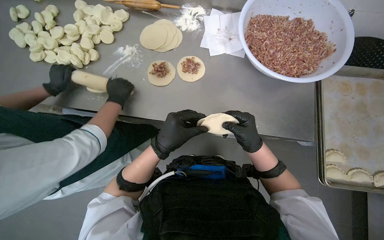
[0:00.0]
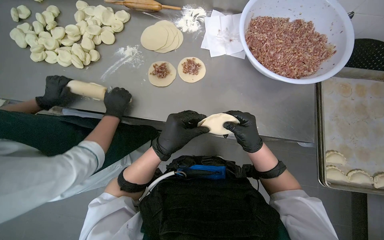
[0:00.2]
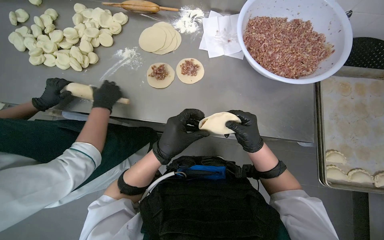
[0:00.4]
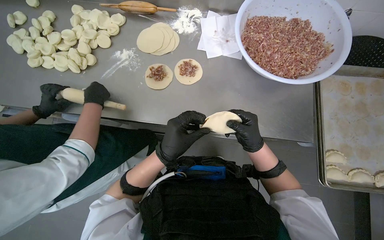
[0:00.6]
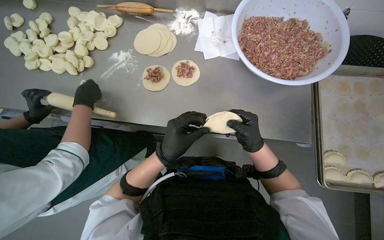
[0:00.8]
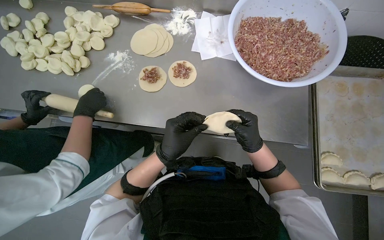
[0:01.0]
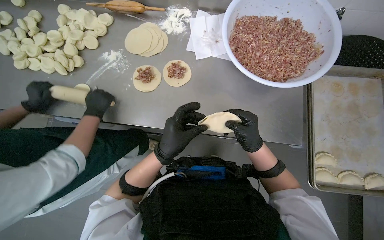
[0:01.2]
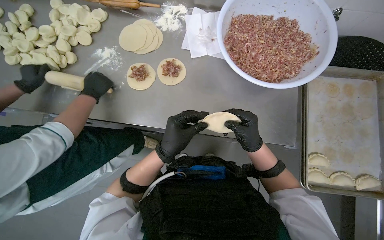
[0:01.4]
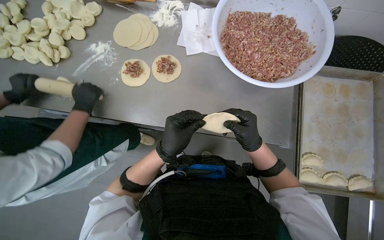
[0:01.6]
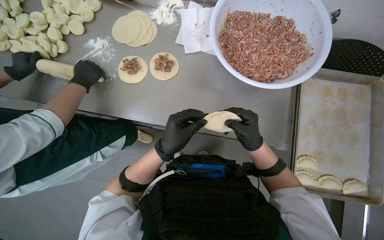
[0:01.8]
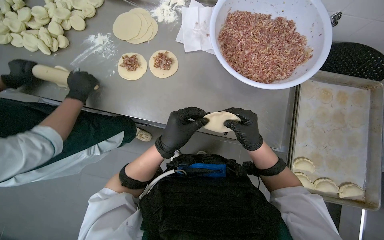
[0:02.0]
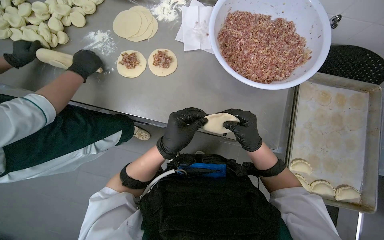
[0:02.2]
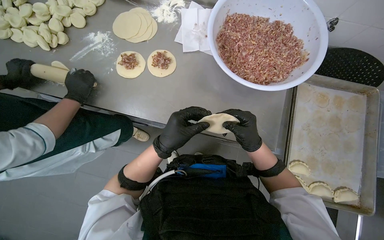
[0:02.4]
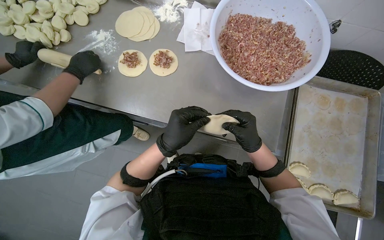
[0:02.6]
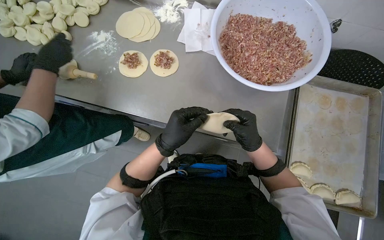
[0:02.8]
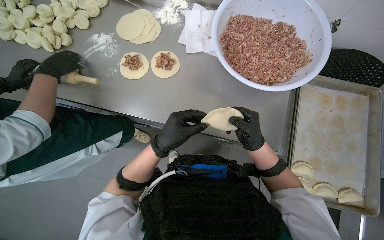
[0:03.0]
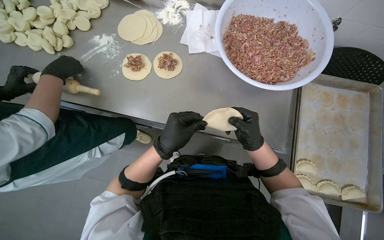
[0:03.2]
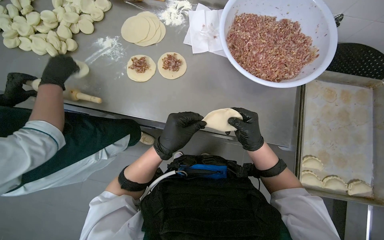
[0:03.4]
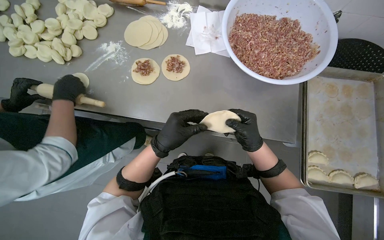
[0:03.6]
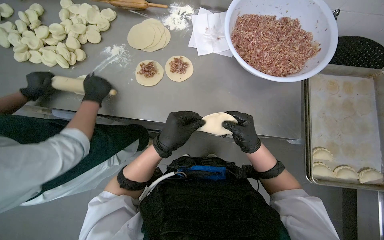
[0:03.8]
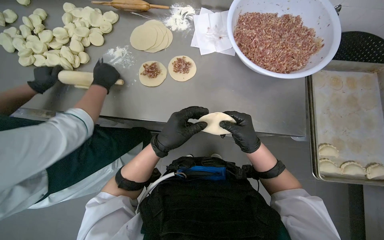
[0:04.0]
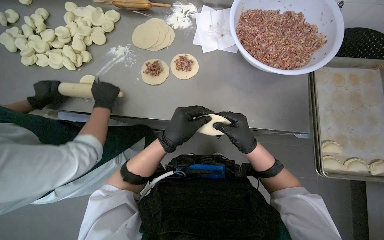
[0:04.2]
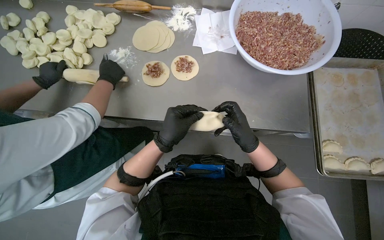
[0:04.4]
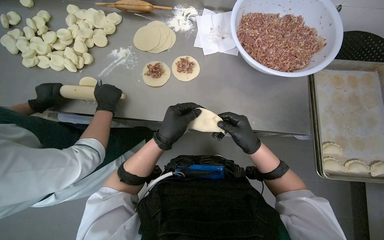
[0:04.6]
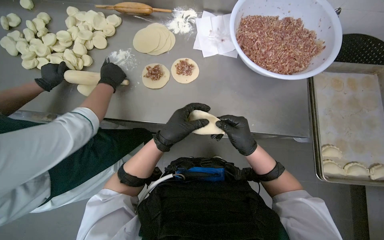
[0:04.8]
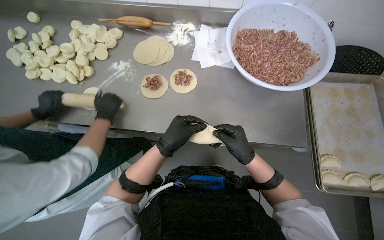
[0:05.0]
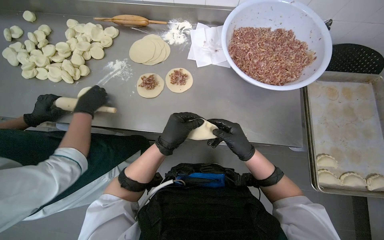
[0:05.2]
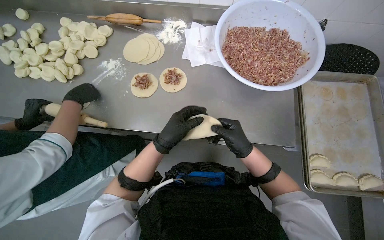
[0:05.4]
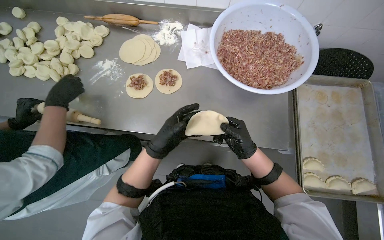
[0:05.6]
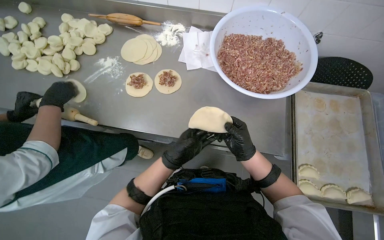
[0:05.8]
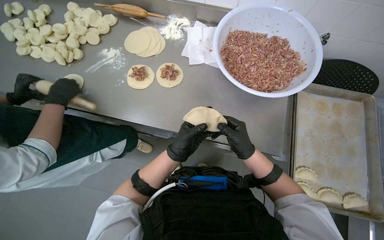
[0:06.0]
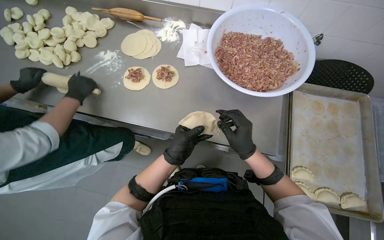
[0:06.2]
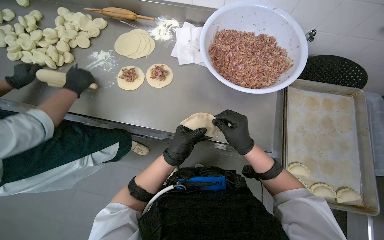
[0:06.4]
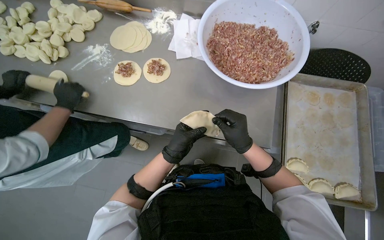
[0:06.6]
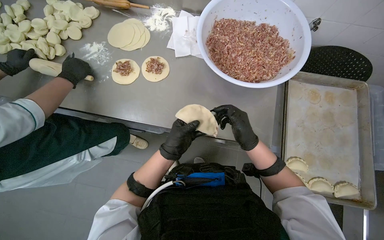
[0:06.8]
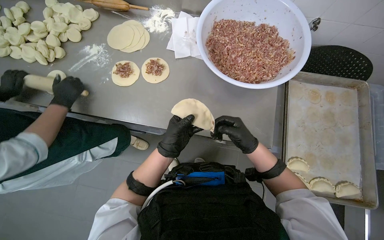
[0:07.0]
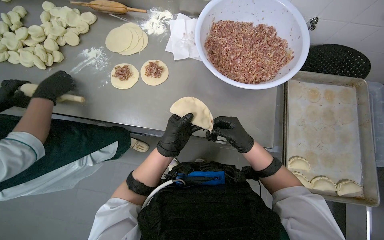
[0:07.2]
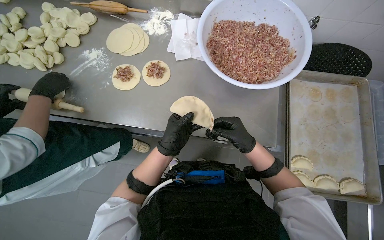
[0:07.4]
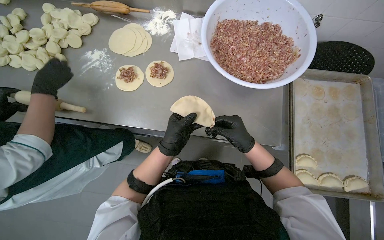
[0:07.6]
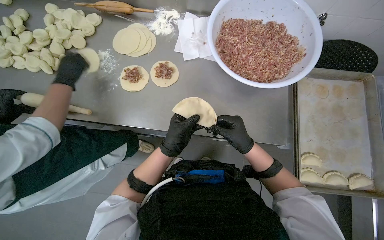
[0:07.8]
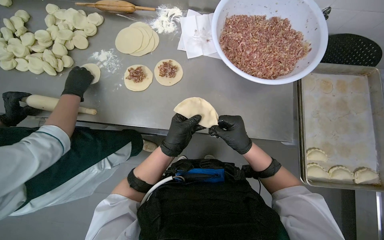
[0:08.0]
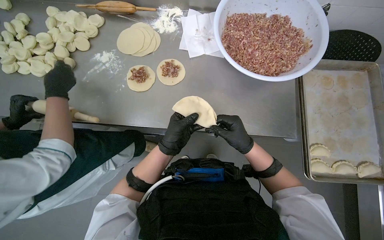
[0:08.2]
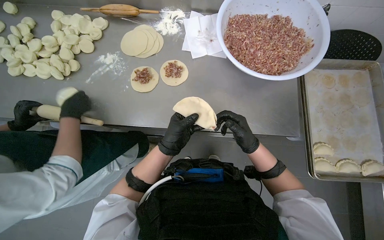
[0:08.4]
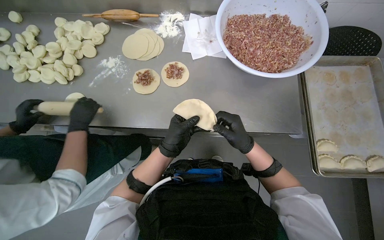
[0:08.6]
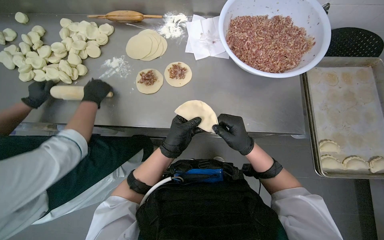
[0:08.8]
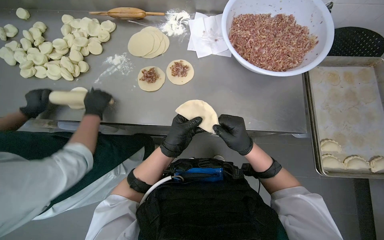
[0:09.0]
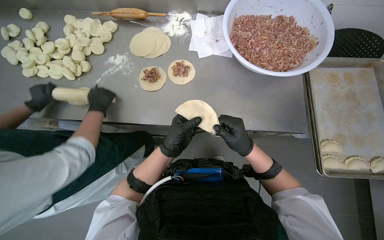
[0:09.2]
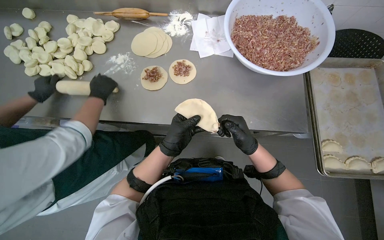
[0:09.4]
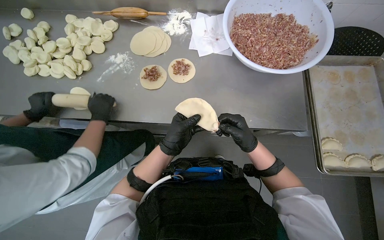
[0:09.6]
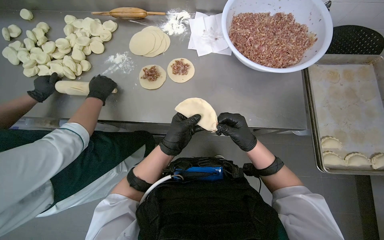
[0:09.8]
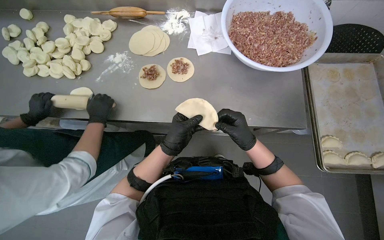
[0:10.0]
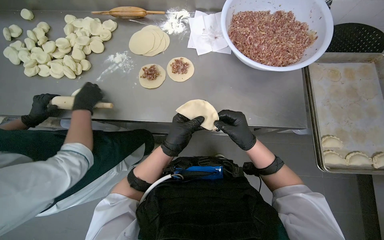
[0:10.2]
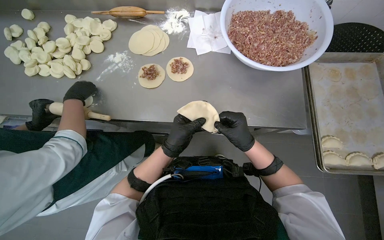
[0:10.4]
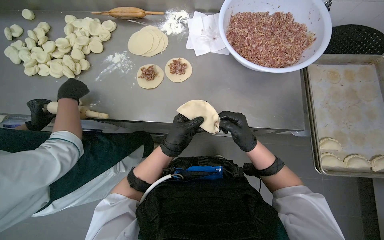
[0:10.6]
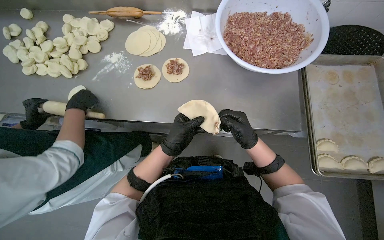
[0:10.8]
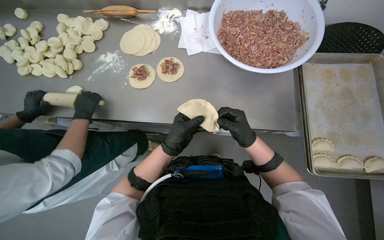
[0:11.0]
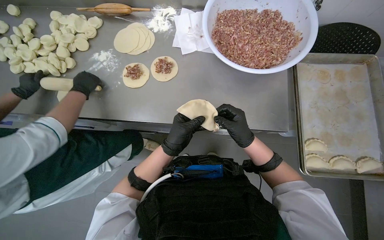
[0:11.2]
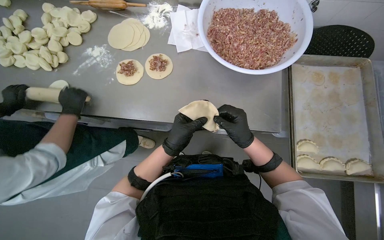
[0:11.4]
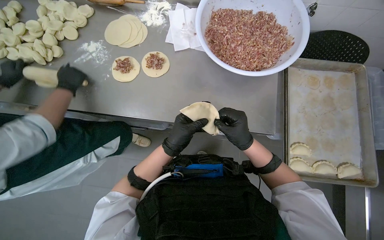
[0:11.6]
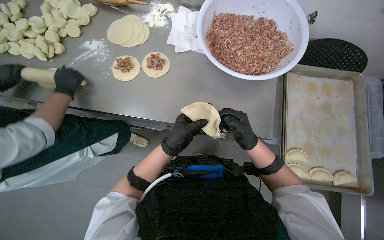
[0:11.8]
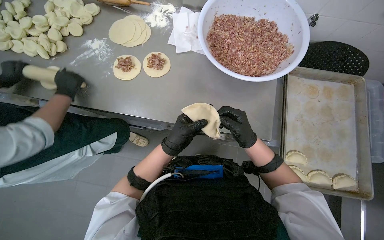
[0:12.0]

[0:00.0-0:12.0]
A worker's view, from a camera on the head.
Job: preparing food.
The whole recording: Sealing and placing meat-filled dough onto tray. The worker seals the edges of meat-filled dough circles and places them onto a tray.
0:01.6 to 0:03.0: The hands stay close to where they were, moving slightly.
0:04.4 to 0:06.0: The left hand goes some 10 cm farther from the camera.
0:06.0 to 0:07.6: The hands stay close to where they were, moving slightly.
0:09.0 to 0:10.4: The hands are busy where they are.

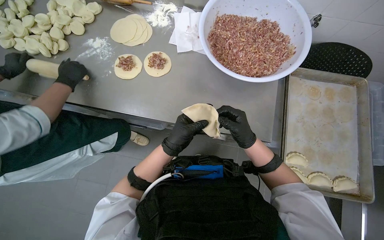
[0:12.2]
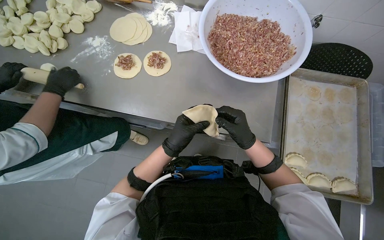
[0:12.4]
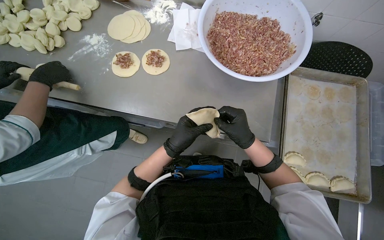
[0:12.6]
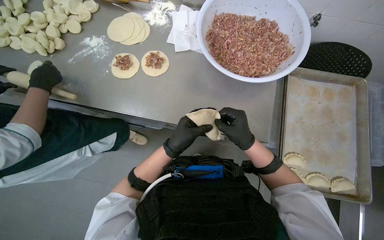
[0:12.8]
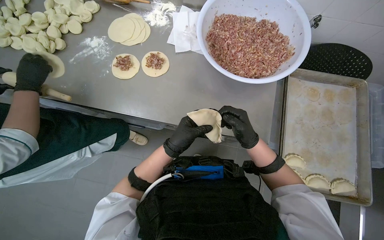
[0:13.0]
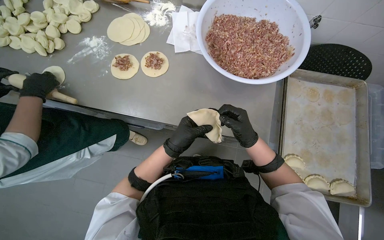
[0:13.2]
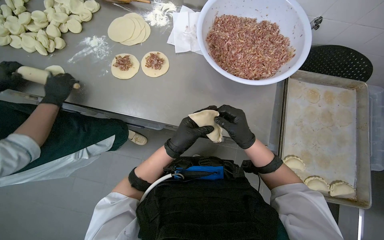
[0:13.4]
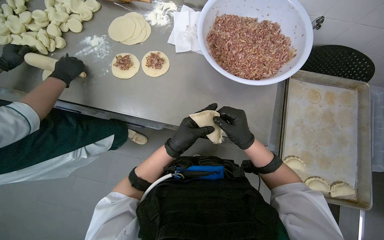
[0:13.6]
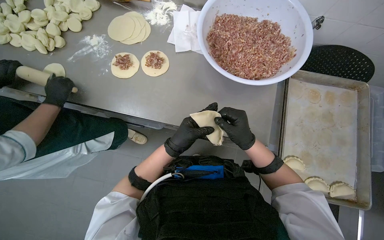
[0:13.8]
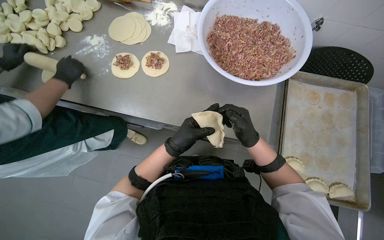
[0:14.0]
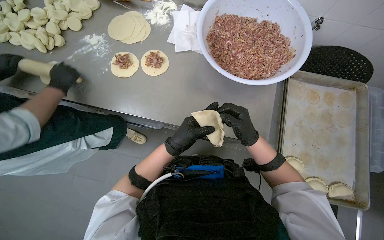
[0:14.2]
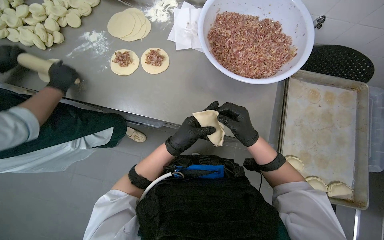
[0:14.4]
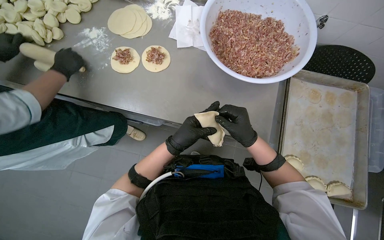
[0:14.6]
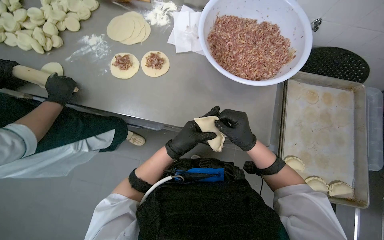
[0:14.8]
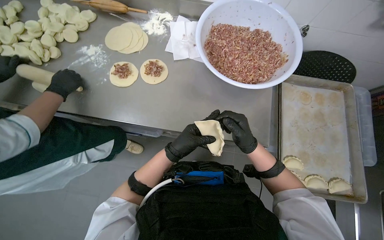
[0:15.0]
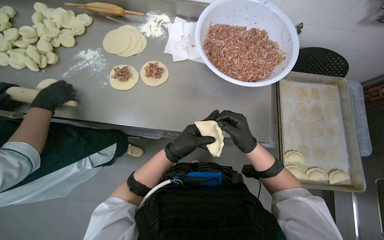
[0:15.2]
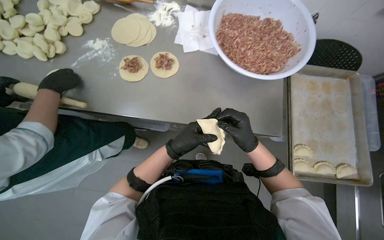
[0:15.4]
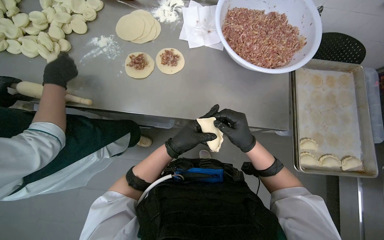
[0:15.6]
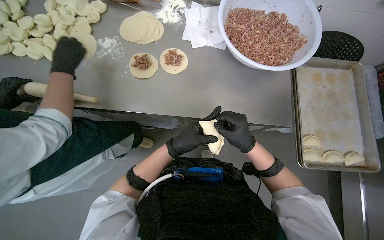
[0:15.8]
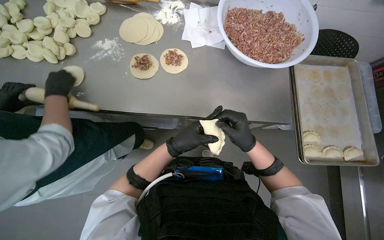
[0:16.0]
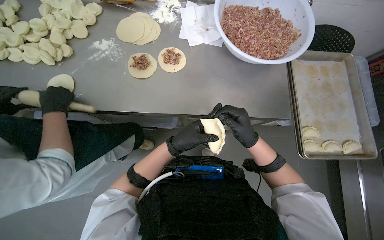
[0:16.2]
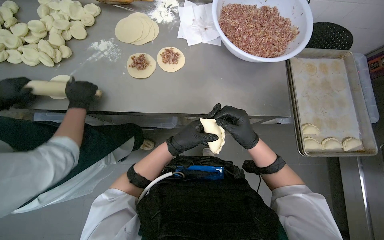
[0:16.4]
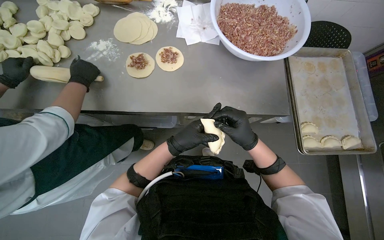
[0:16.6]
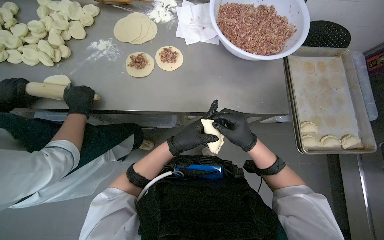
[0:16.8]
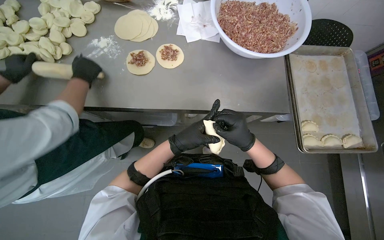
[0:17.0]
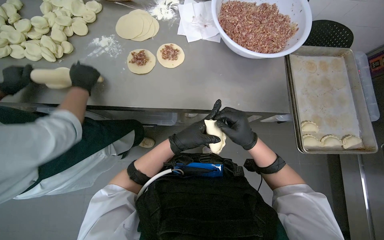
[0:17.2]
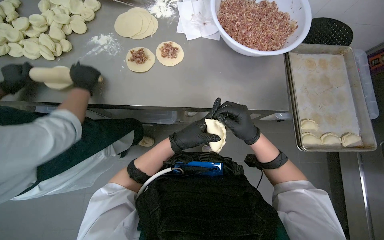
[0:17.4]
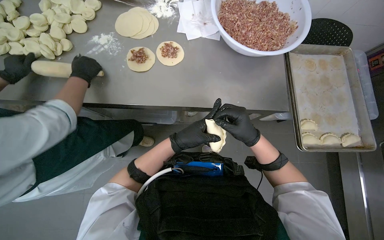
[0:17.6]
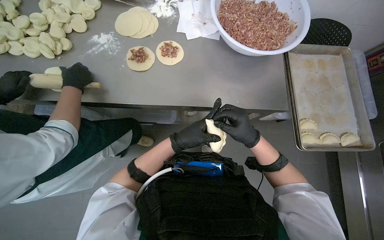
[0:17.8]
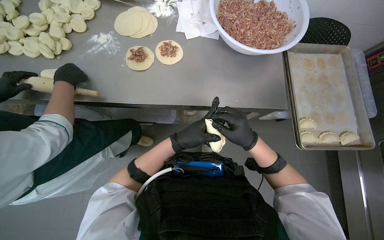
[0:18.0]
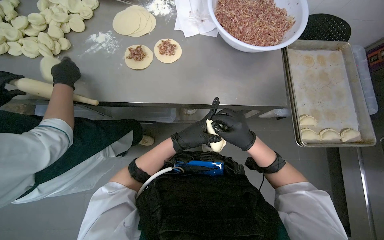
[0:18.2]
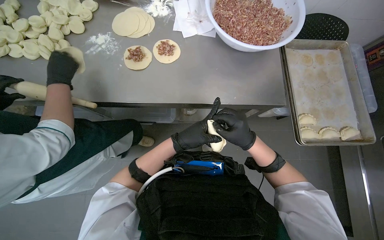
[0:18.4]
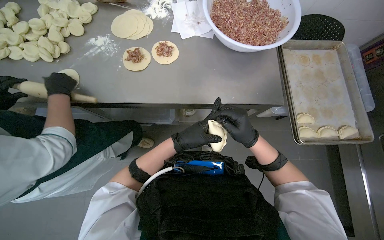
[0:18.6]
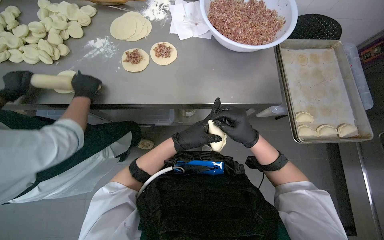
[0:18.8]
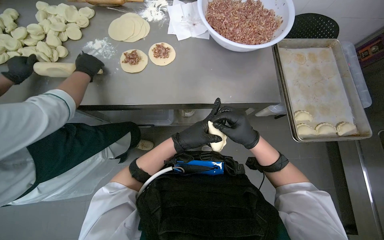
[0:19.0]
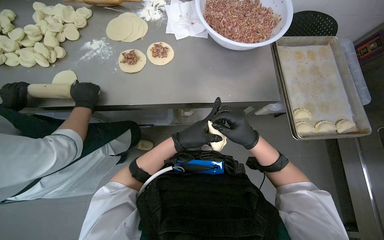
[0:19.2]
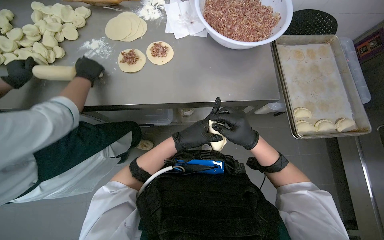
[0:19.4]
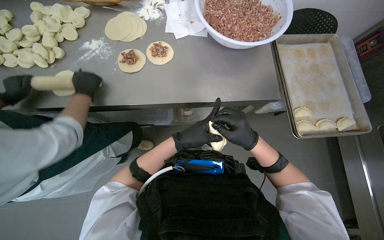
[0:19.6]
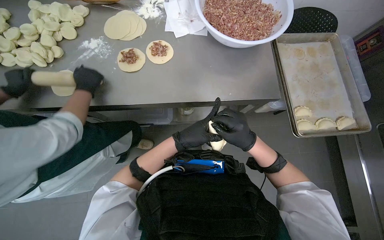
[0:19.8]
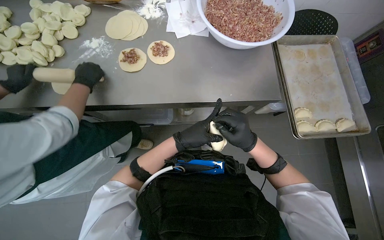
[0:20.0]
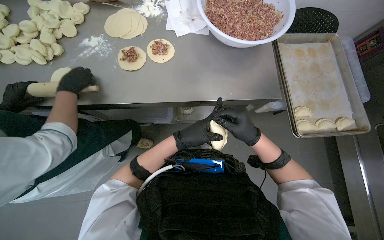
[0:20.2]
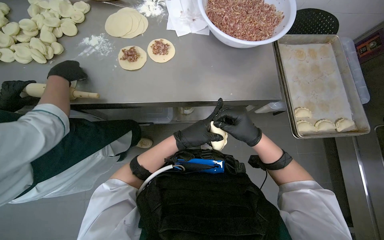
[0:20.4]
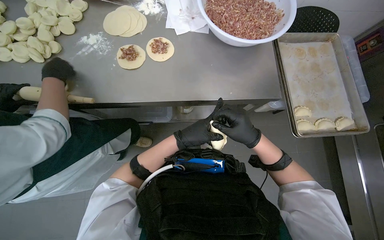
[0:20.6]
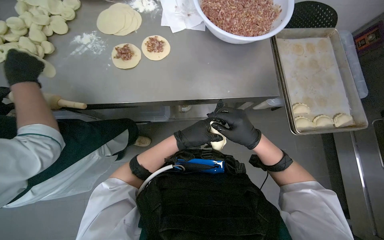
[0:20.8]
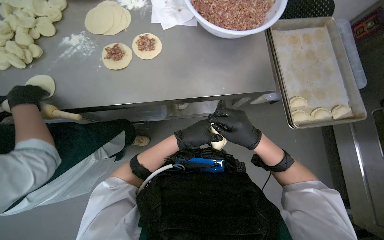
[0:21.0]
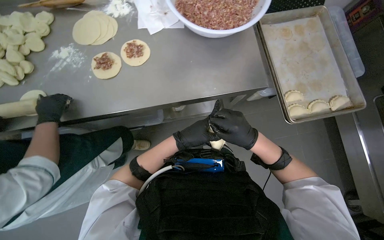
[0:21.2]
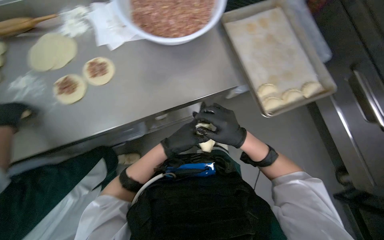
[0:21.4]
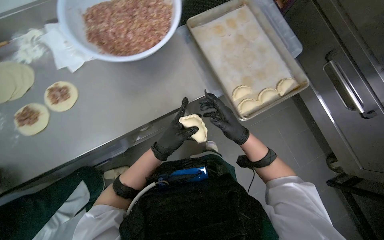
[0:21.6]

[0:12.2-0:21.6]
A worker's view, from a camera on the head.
Job: preparing food.
The whole recording: Sealing and placing meat-filled dough onto tray. The worker seals the edges of meat-filled dough circles and places them onto a tray.
0:12.2 to 0:15.4: The hands make small movements and keep their place.
0:17.0 to 0:20.0: The hands make small movements and keep their place.
